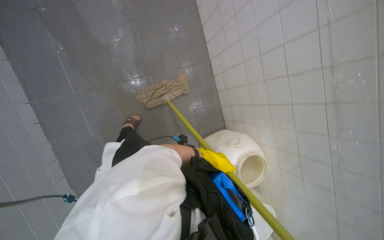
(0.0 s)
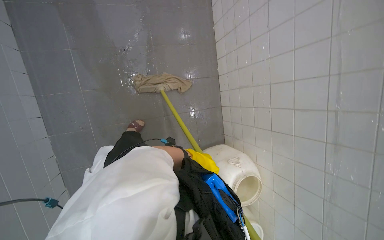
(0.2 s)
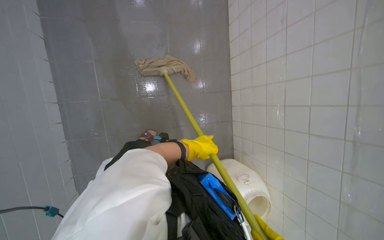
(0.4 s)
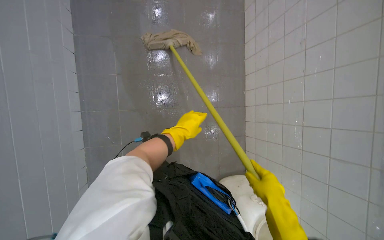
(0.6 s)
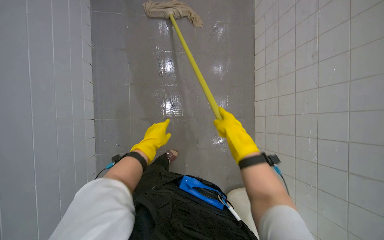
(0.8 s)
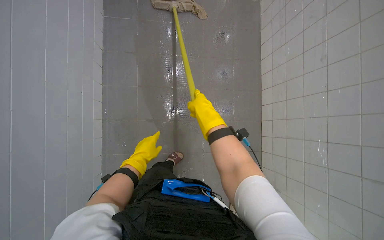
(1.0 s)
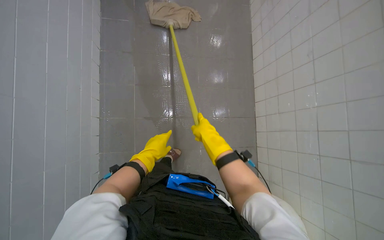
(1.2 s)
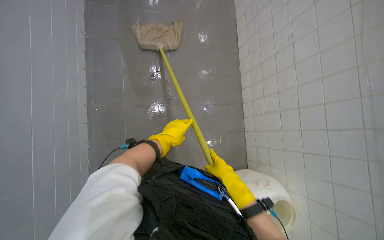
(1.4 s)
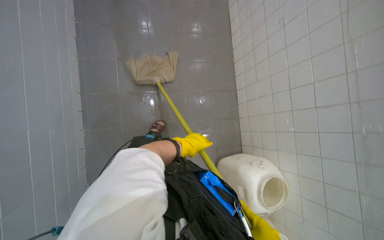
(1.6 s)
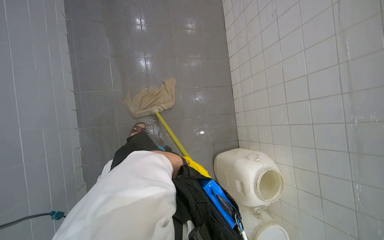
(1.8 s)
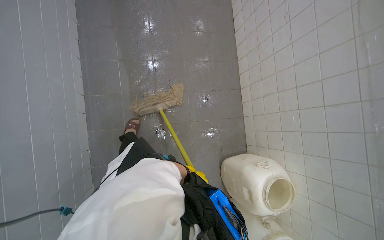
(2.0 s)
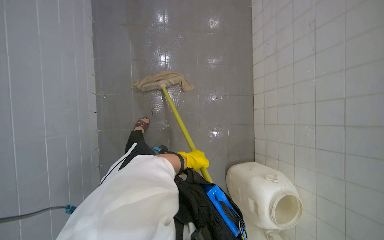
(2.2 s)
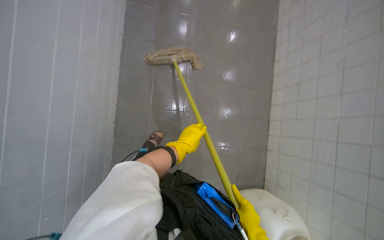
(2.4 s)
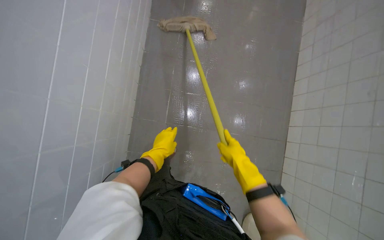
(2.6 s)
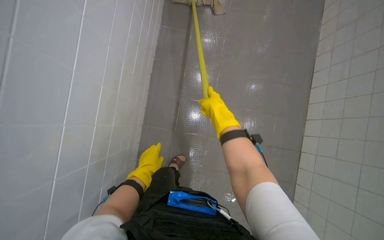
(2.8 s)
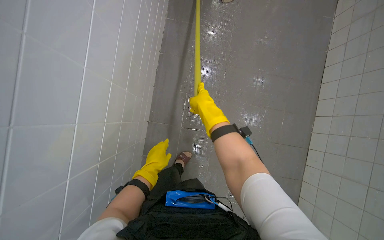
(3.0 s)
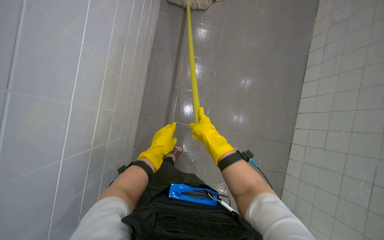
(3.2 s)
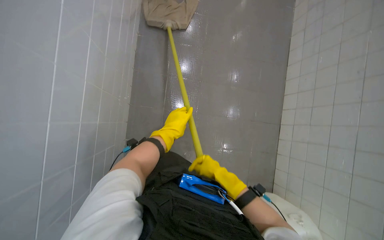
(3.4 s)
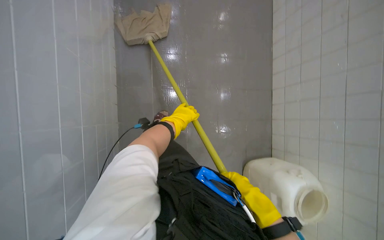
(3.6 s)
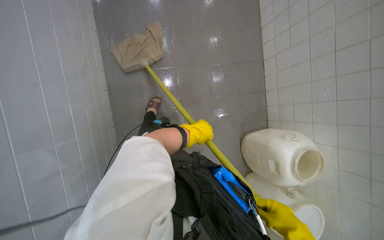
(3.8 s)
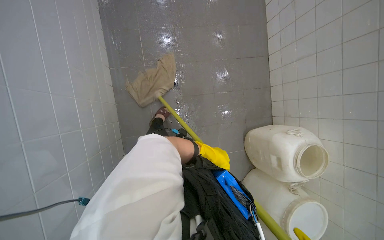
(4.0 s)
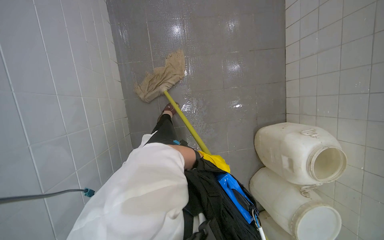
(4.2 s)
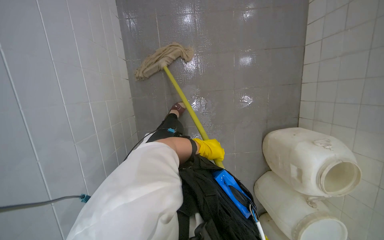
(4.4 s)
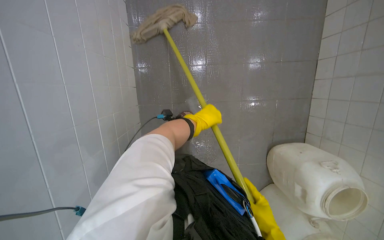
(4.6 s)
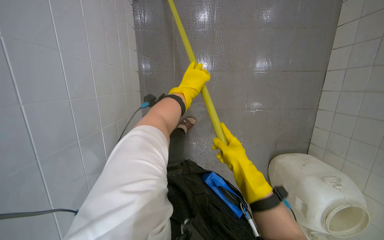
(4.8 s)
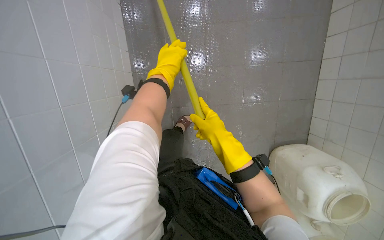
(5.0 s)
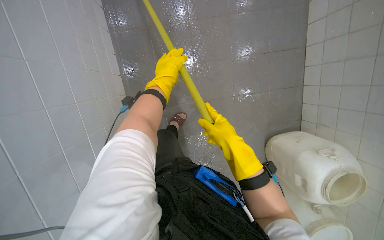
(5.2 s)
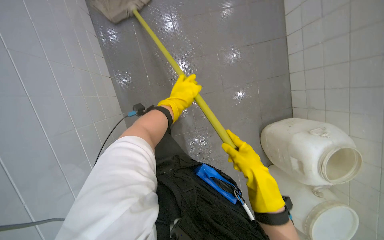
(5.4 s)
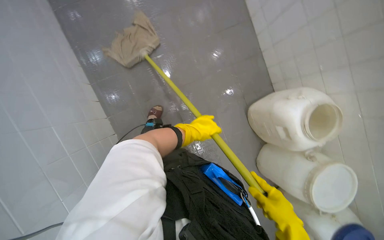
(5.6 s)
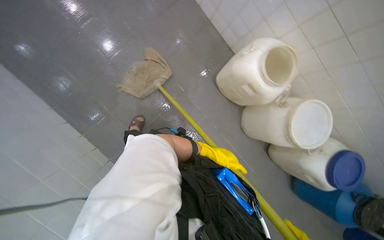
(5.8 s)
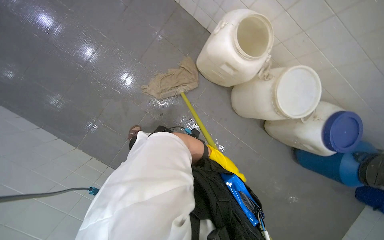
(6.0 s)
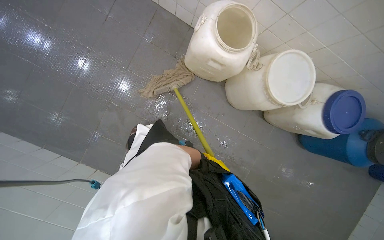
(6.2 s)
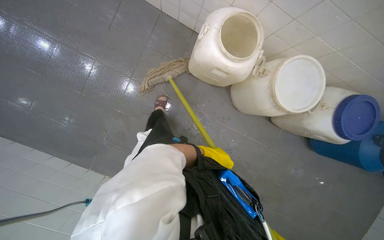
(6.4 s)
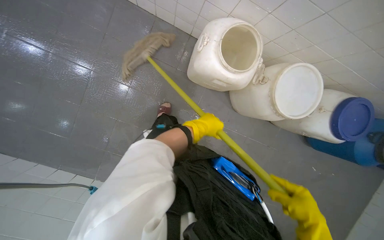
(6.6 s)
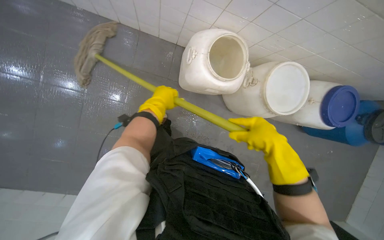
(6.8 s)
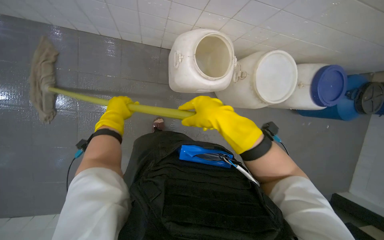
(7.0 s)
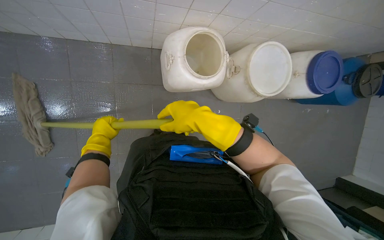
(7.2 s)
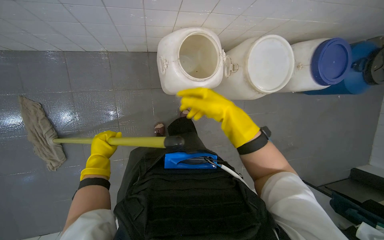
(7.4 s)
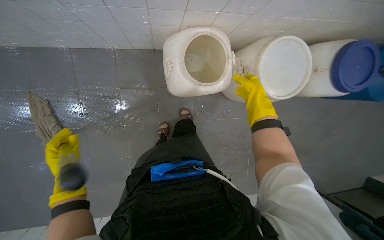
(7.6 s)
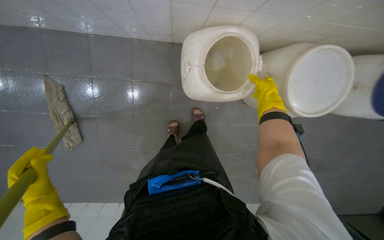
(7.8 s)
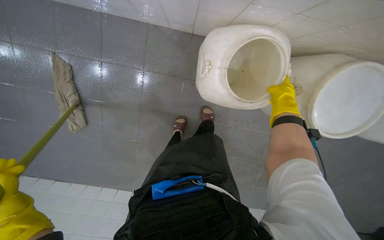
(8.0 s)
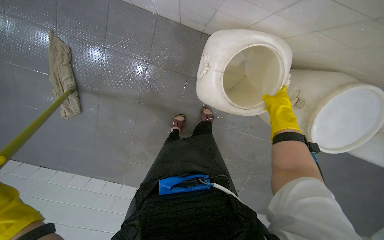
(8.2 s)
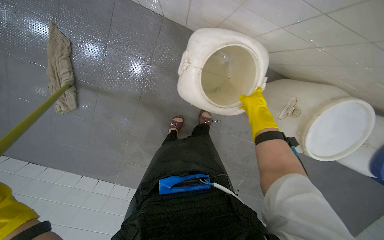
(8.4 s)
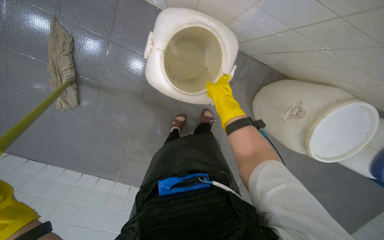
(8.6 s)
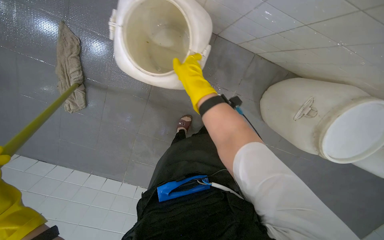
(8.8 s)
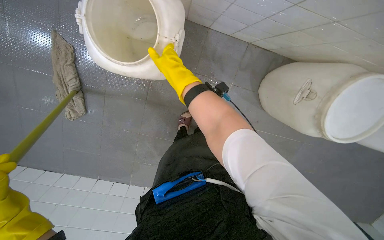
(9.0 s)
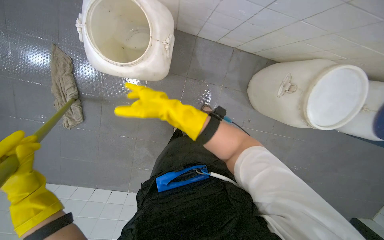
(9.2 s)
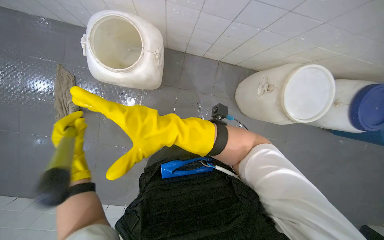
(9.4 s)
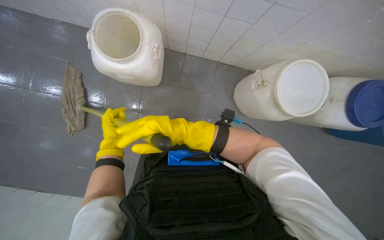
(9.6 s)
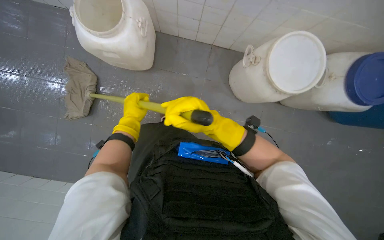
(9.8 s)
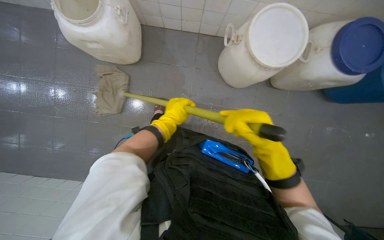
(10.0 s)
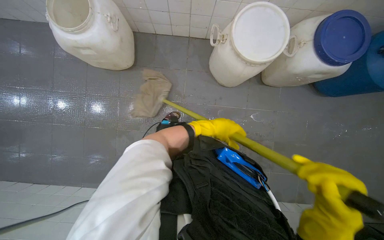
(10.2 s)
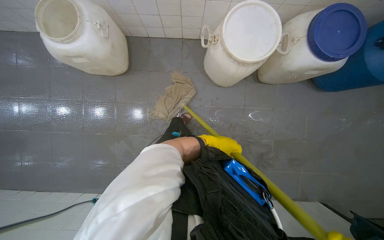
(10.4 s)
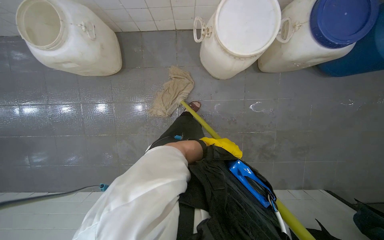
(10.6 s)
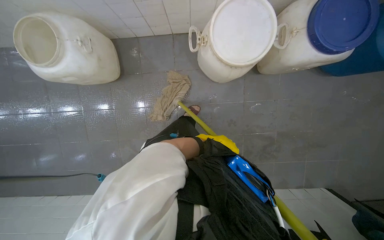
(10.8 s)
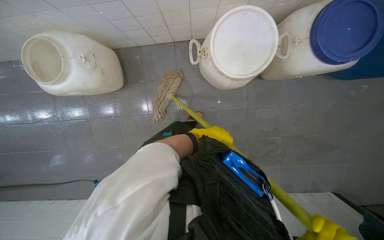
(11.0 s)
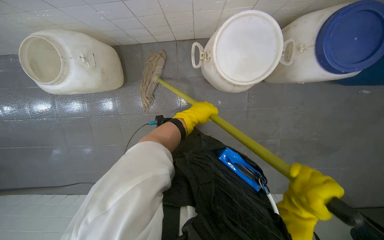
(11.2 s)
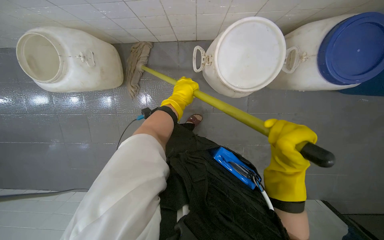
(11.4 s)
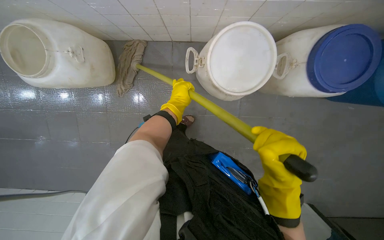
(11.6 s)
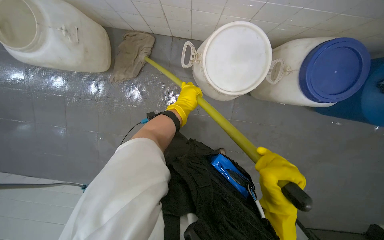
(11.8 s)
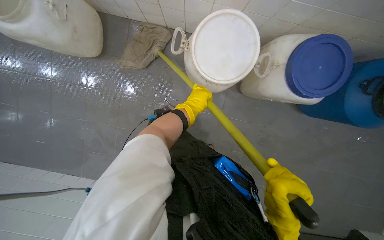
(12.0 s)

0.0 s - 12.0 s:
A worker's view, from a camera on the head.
Job: mopping floor.
The whole recording: Mopping kitchen floor. The worker mops the kitchen floor to clean up remaining debris and wet spots.
0.0 s - 1.6 s: The left hand goes to the left and returns, about 50 cm each way.
1.6 s - 3.0 s: The wearer moves some 50 cm. The wearer's head swings about 20 degrees to the left.
3.0 s - 4.4 s: The camera is carried roughly 40 cm. The view tips downward by some 15 degrees.
4.4 s - 6.0 s: The camera is carried approximately 40 cm. The scene turns about 50 degrees counterclockwise in the picture.
6.0 s - 7.6 s: The camera travels some 40 cm. The scene turns roughly 35 degrees counterclockwise in the picture.
7.6 s - 9.0 s: The right hand goes about 50 cm to the left and up the picture.
9.0 s - 10.4 s: The camera is carried roughly 70 cm. The wearer looks roughly 20 degrees further upward.
10.4 s - 12.0 s: The left hand heads up the picture, covering about 30 cm.

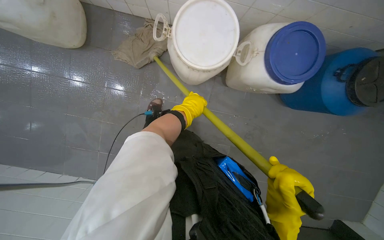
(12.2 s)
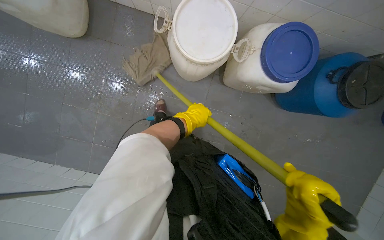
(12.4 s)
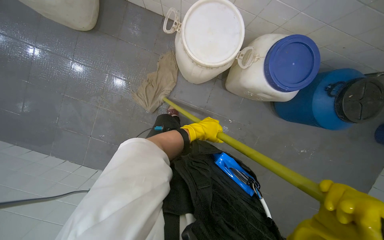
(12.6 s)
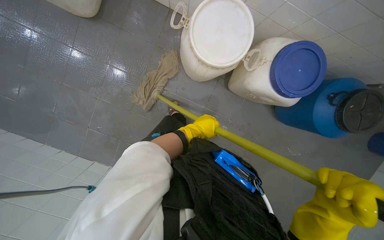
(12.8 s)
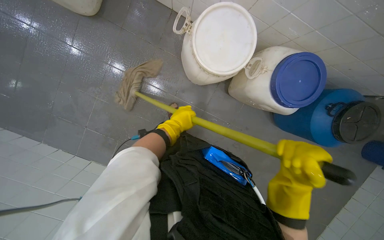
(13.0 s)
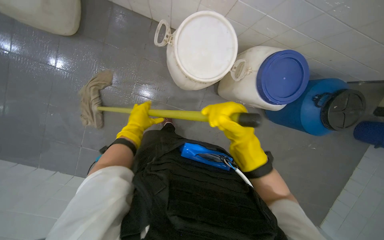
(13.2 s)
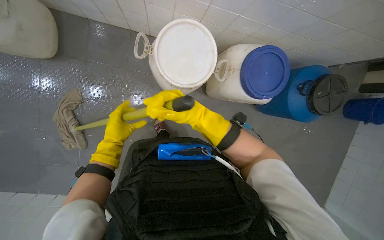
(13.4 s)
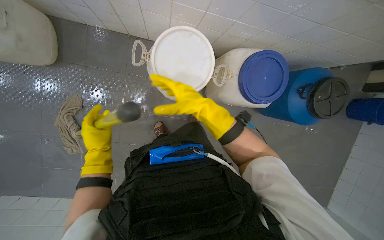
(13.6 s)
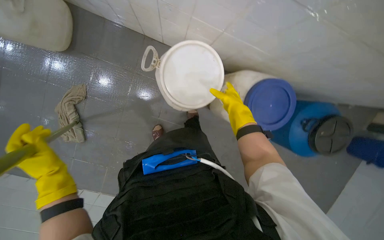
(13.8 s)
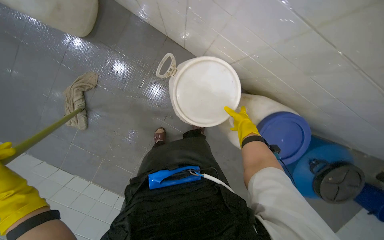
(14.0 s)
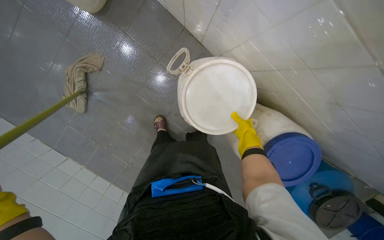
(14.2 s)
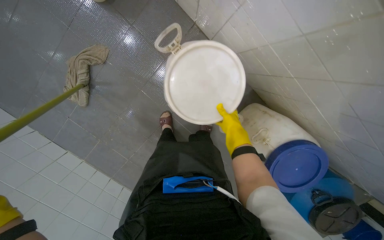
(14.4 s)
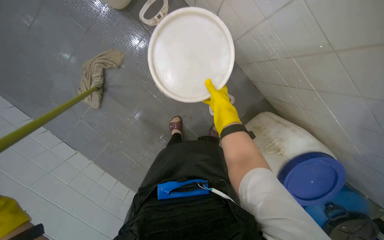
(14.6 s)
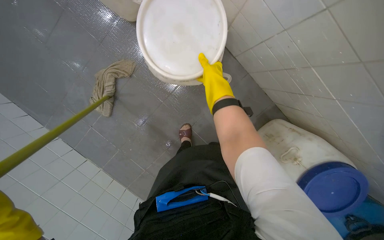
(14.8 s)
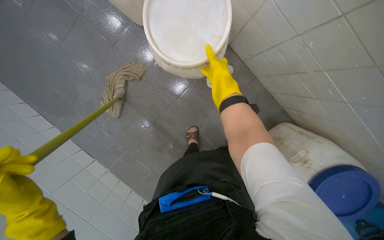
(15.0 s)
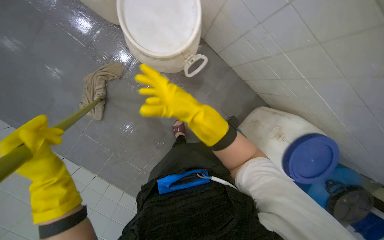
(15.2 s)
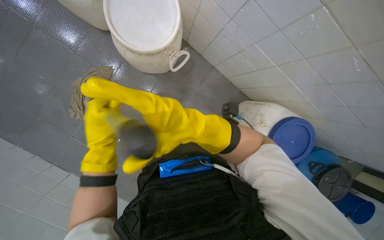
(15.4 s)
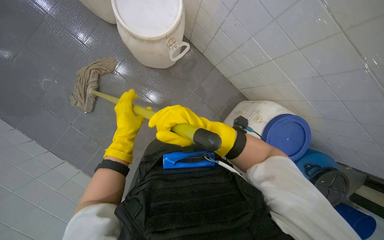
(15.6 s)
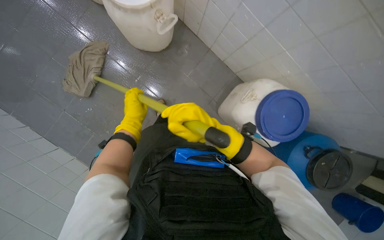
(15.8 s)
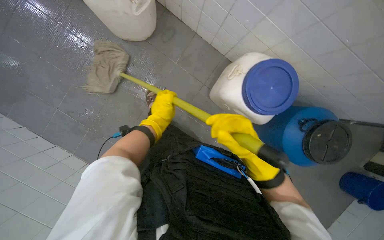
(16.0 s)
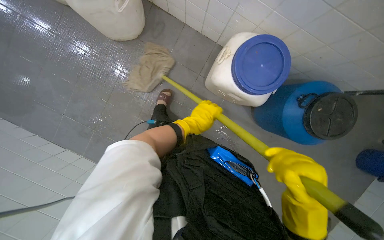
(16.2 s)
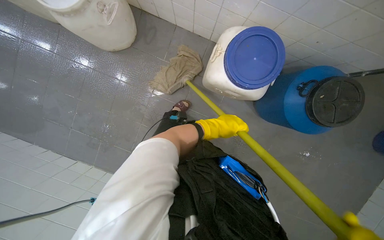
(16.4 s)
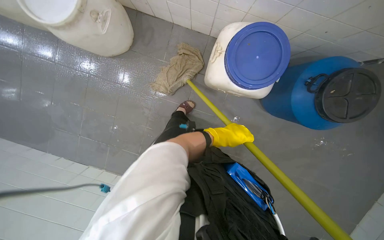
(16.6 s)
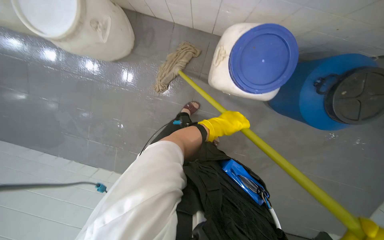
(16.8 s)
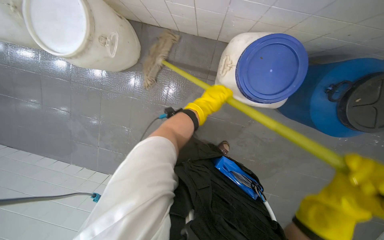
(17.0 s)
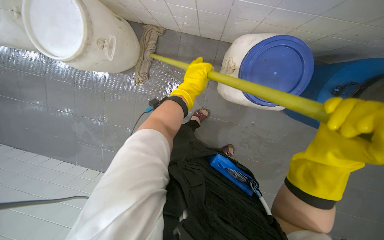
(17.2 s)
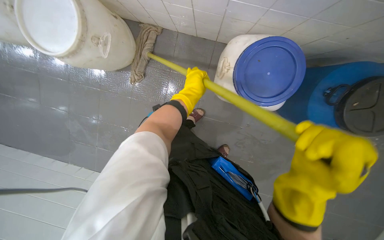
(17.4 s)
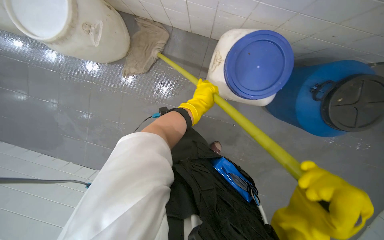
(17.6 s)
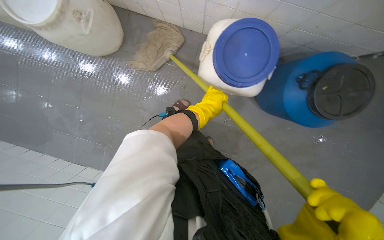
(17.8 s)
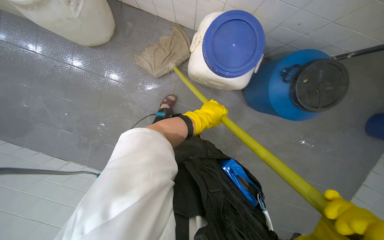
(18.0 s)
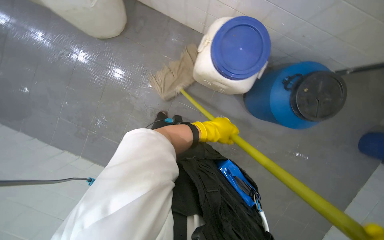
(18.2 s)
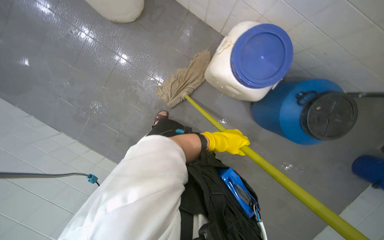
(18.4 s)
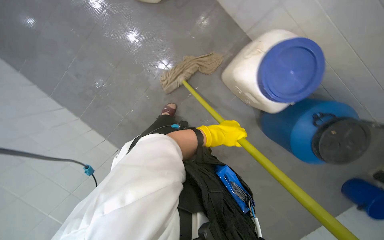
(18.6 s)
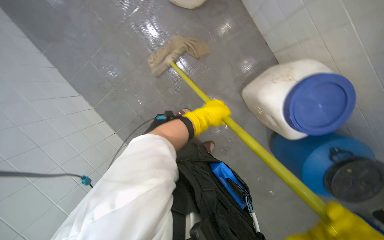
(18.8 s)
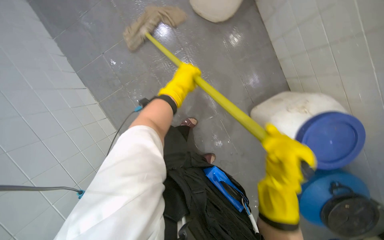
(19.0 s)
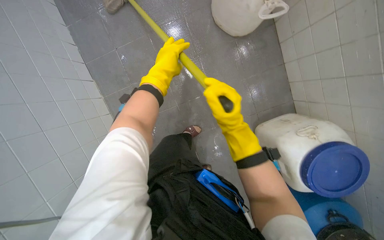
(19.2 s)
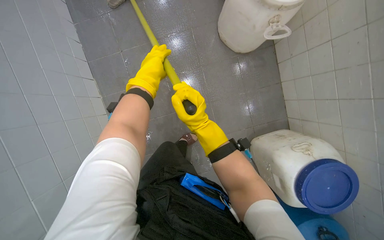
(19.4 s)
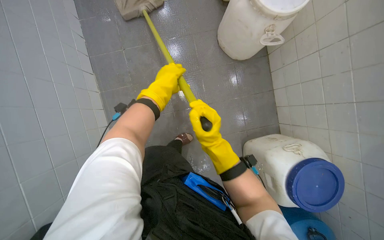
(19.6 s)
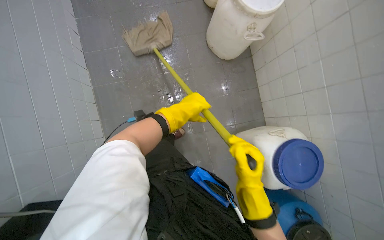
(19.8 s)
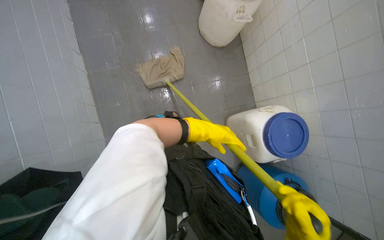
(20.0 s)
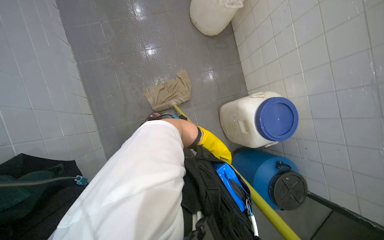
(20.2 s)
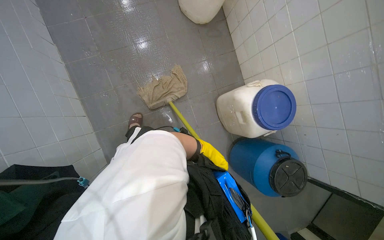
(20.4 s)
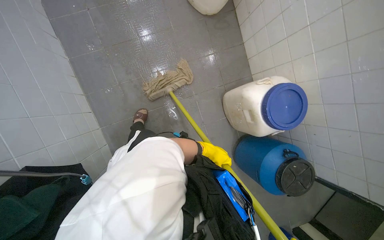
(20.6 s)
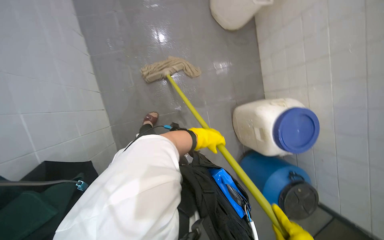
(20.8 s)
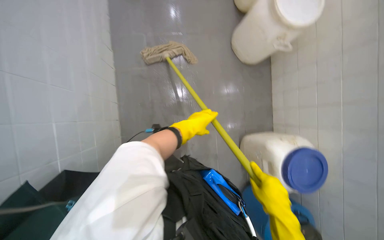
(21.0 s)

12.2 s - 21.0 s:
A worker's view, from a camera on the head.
Job: mopping floor.
The whole recording: Mopping kitchen floor. The worker mops the kitchen floor to clean up remaining debris and wet spots.
12.2 s - 13.6 s: The left hand is displaced to the left by roughly 20 cm.
13.6 s - 15.2 s: Everything in view rotates approximately 30 degrees clockwise.
15.2 s - 16.6 s: The camera is carried roughly 60 cm.
18.0 s - 19.6 s: The camera travels about 50 cm. The scene turns roughly 55 degrees clockwise in the picture.
19.6 s - 21.0 s: The left hand goes roughly 30 cm down the picture, and travels farther from the camera and back again, some 25 cm each way.
